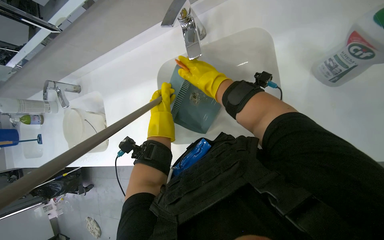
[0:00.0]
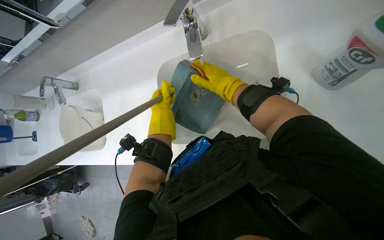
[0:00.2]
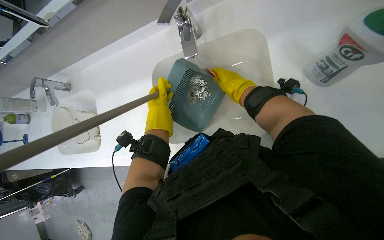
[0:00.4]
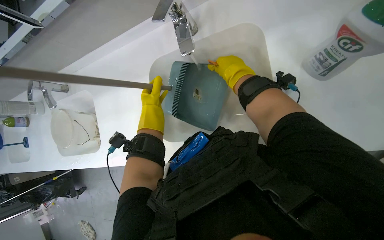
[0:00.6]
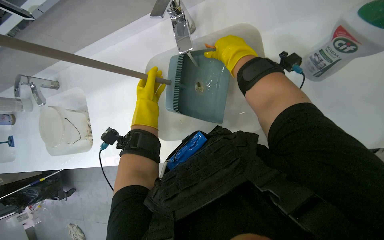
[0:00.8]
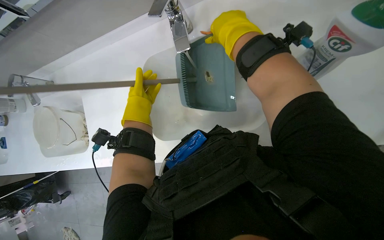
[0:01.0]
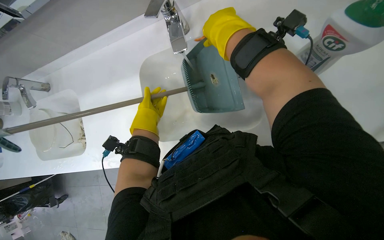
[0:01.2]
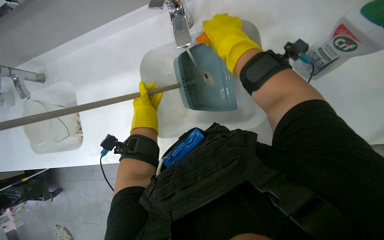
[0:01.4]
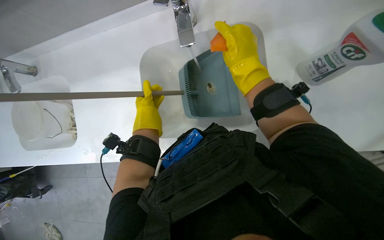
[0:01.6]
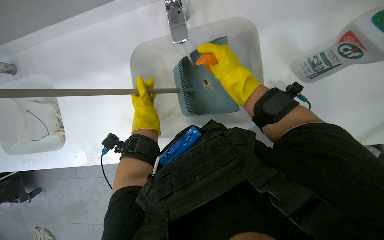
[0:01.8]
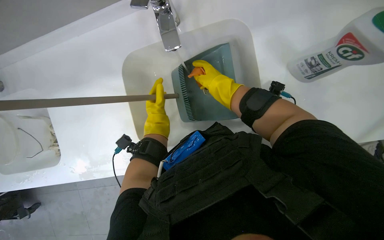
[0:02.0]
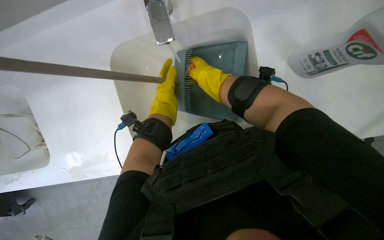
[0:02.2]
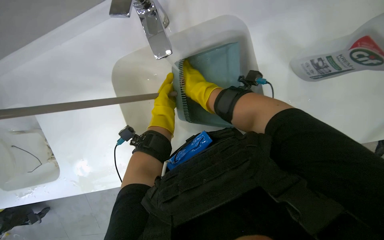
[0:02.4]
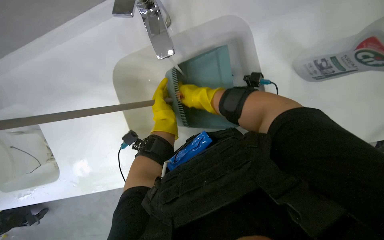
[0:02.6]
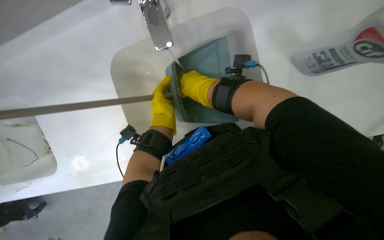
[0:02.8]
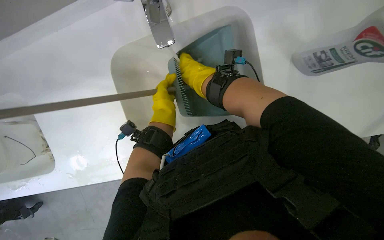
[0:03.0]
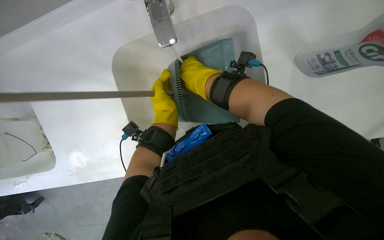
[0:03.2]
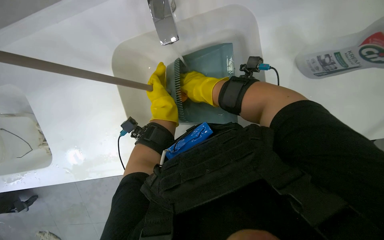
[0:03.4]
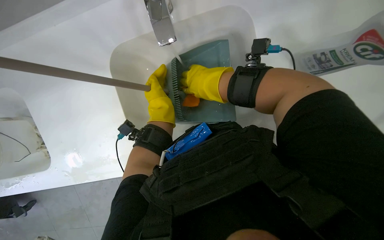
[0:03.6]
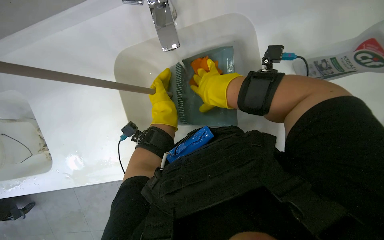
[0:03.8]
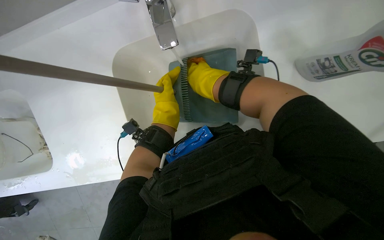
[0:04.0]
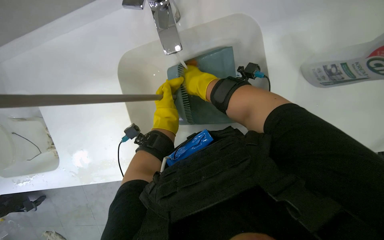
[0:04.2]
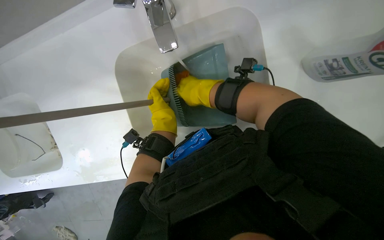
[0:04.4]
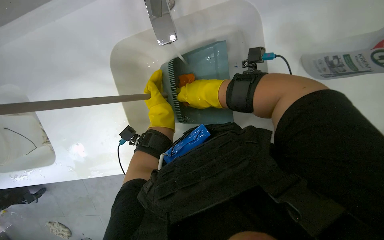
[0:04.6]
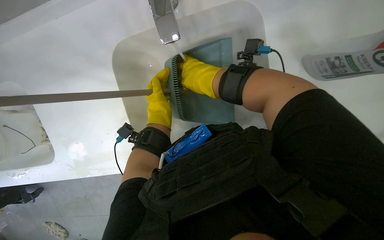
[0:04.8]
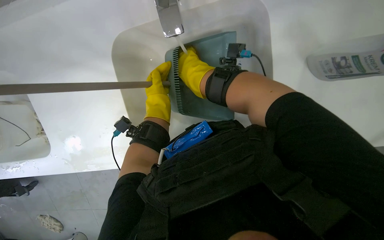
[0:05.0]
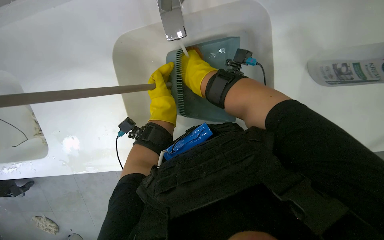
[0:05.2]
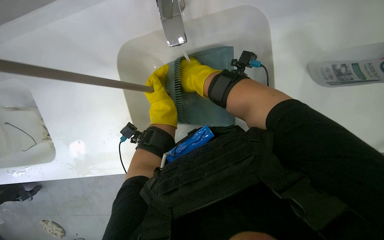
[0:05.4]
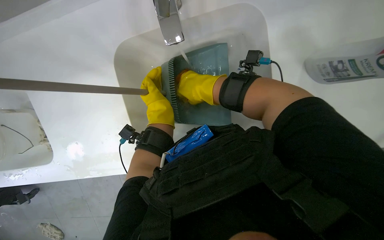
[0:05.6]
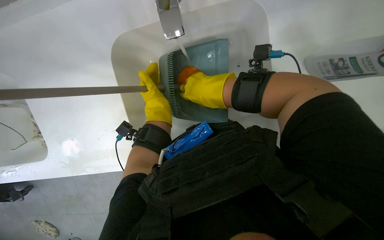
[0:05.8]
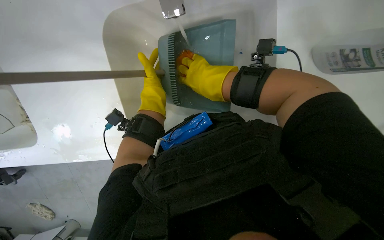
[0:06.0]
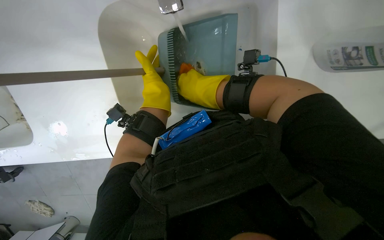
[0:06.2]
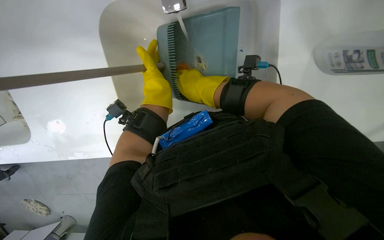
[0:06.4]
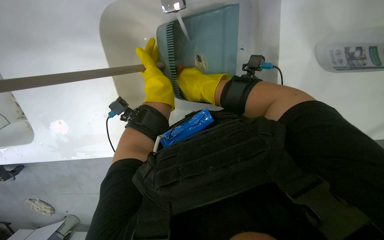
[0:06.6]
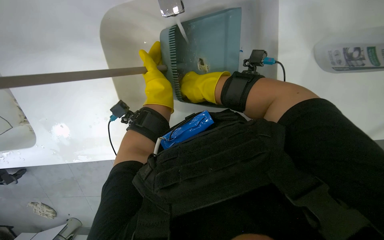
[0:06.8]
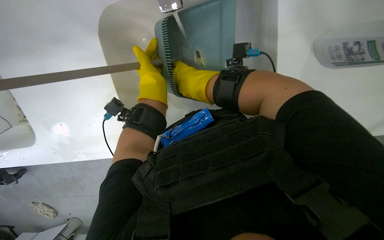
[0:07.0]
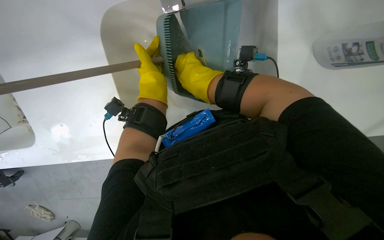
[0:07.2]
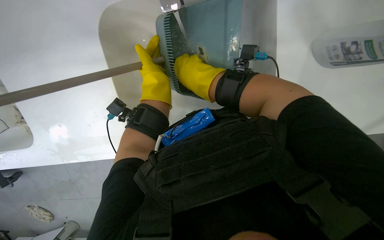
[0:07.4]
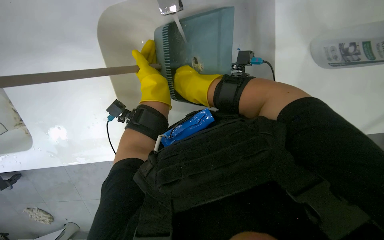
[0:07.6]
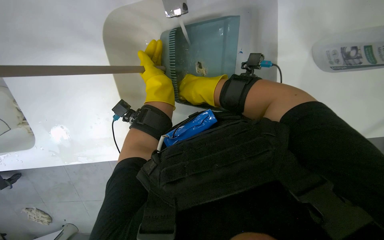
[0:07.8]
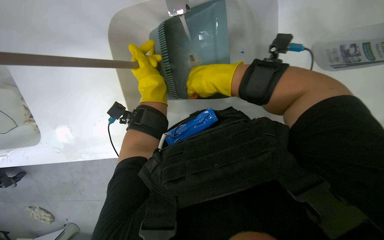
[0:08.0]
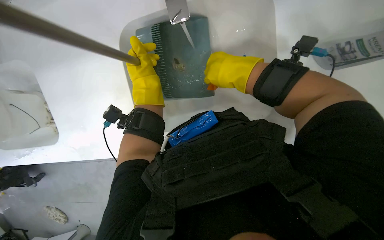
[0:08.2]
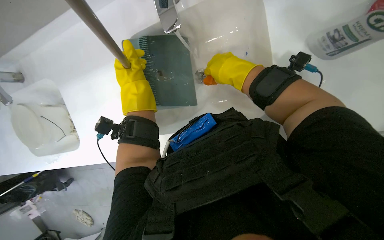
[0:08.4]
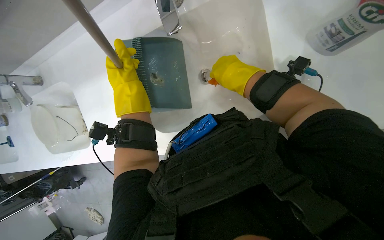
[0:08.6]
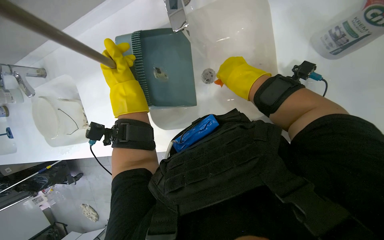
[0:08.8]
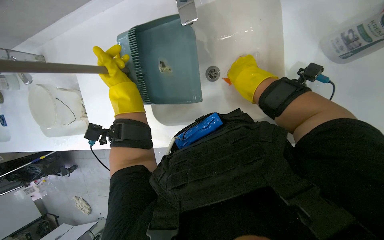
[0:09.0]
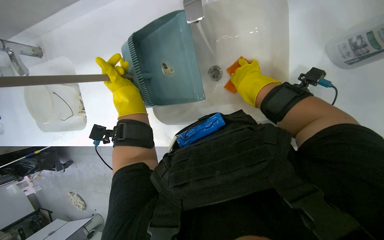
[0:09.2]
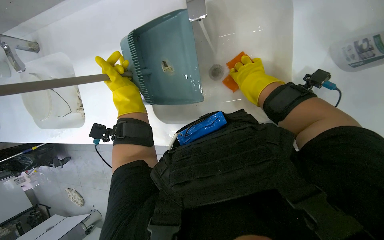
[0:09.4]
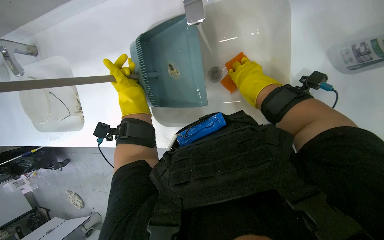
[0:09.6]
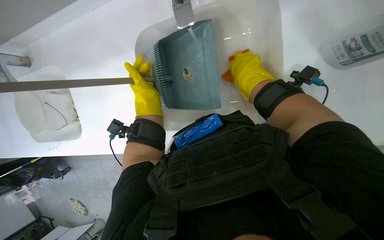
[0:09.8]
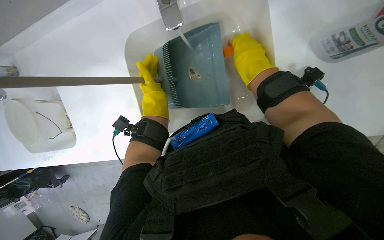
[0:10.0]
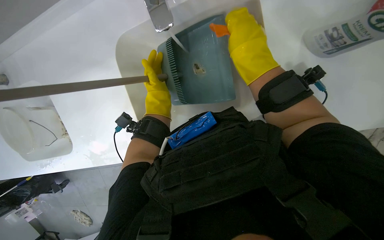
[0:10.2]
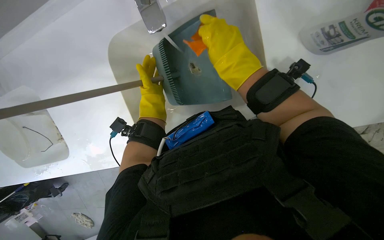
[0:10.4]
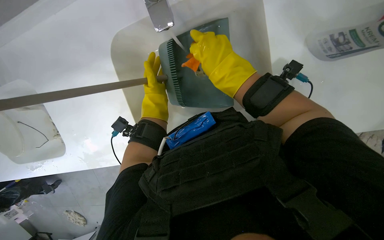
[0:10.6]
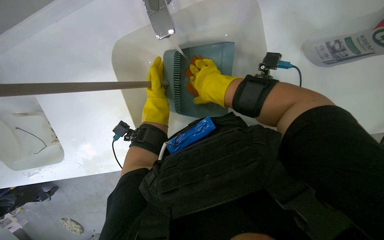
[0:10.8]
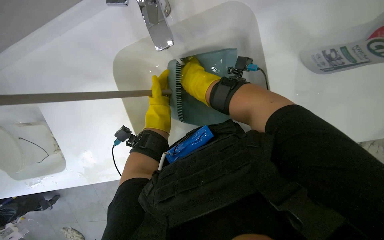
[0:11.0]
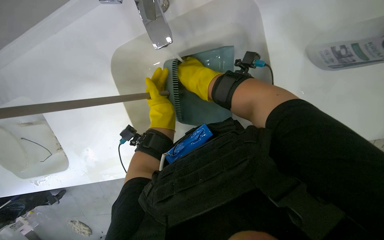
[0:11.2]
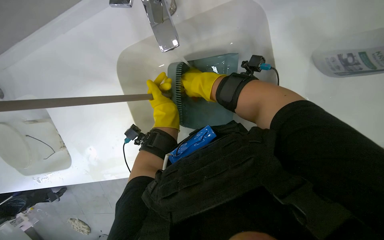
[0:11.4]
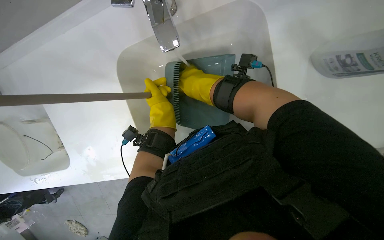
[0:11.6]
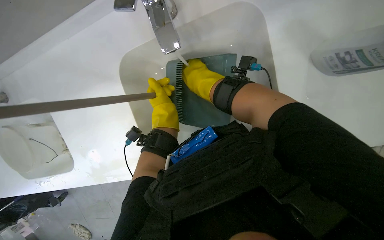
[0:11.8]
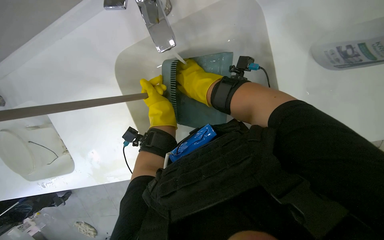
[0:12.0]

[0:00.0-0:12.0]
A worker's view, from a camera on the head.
Job: preparing cleaning supplies.
The whole recording: Cleaning dustpan and sponges. The worker picks up sponges from the floor and washes them along with the dustpan in the sink.
0:00.0 to 0:01.6: The right hand moves about 10 cm up the picture and comes back.
0:01.6 to 0:03.0: The right hand shifts some 15 cm to the left and farther from the camera.
0:03.0 to 0:07.6: The hands work in one place, with small movements.
0:07.6 to 0:09.0: The right hand moves to the right, about 10 cm. Meanwhile the left hand is displaced to the left by approximately 10 cm.
0:09.0 to 0:10.4: The right hand travels nearer to the camera by roughly 10 cm. The left hand moves to the right, approximately 10 cm.

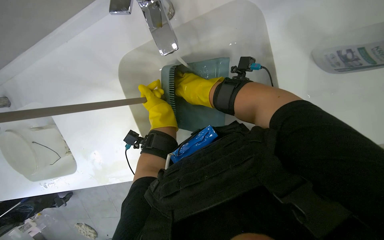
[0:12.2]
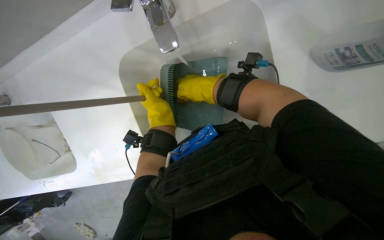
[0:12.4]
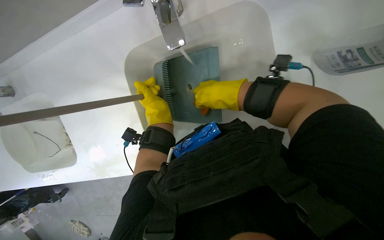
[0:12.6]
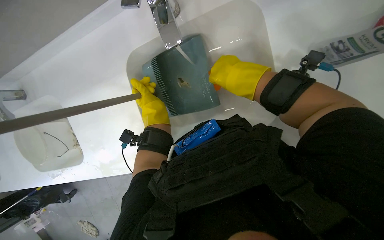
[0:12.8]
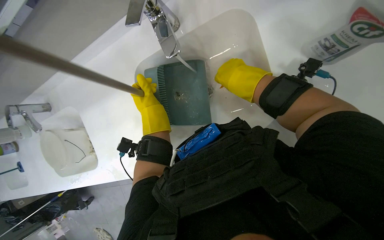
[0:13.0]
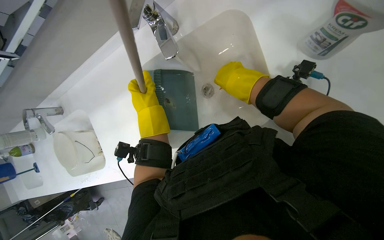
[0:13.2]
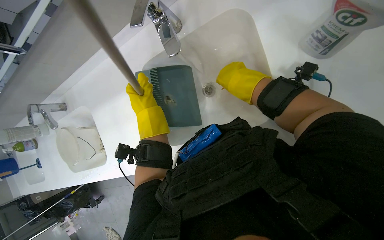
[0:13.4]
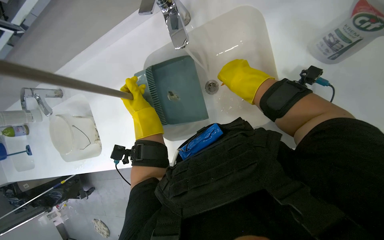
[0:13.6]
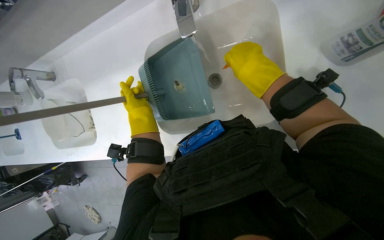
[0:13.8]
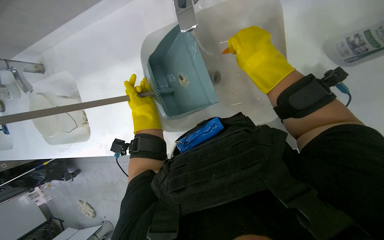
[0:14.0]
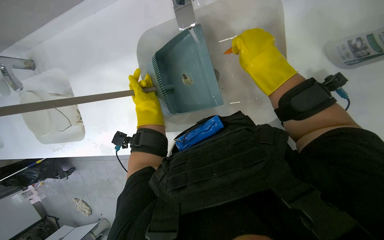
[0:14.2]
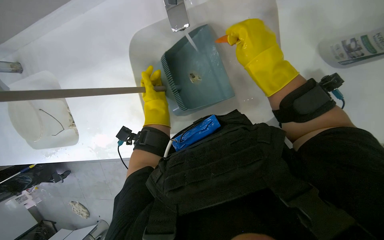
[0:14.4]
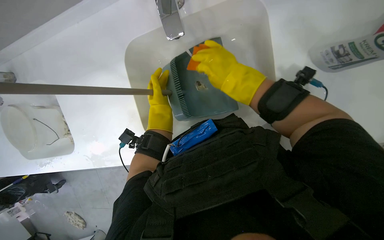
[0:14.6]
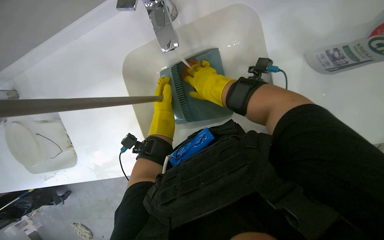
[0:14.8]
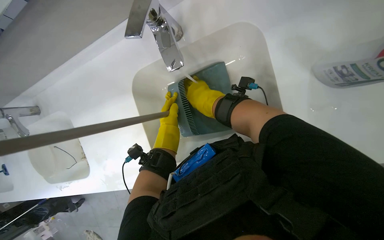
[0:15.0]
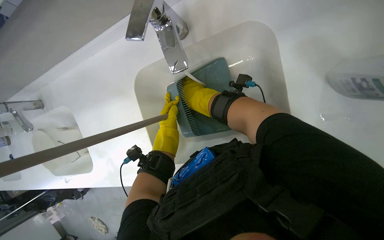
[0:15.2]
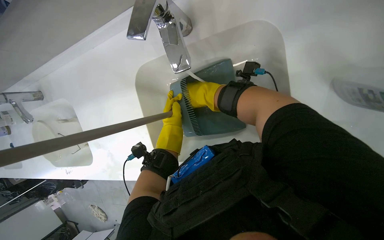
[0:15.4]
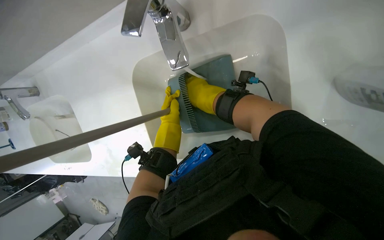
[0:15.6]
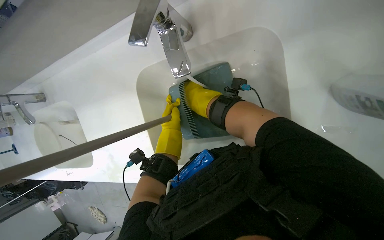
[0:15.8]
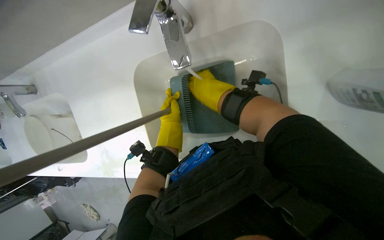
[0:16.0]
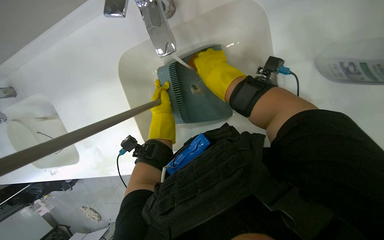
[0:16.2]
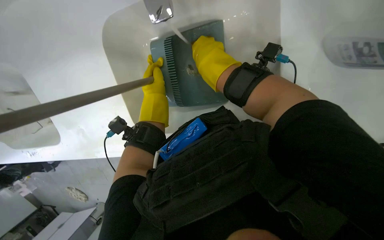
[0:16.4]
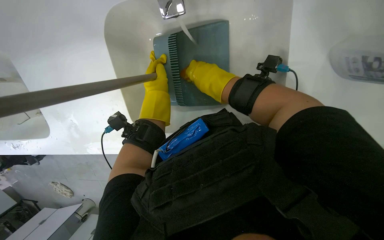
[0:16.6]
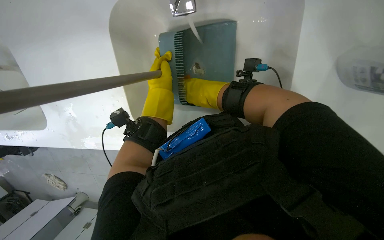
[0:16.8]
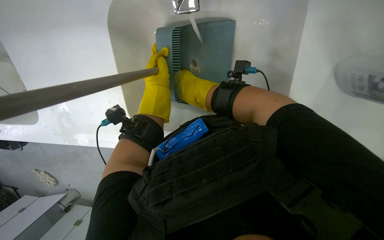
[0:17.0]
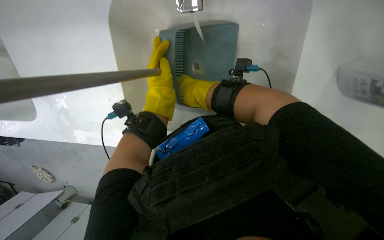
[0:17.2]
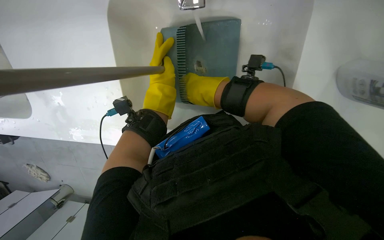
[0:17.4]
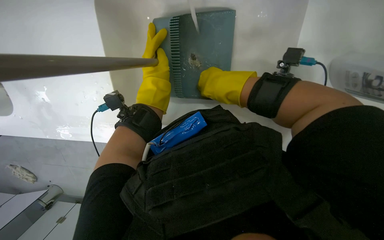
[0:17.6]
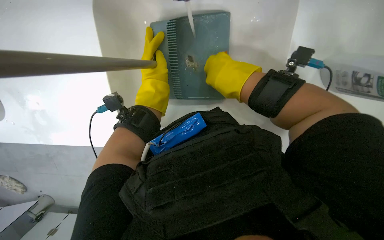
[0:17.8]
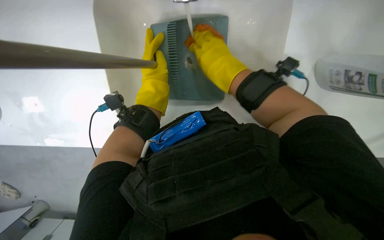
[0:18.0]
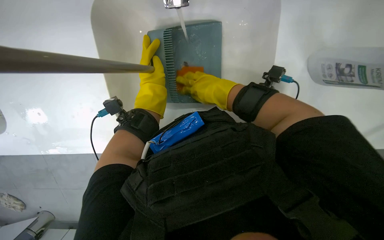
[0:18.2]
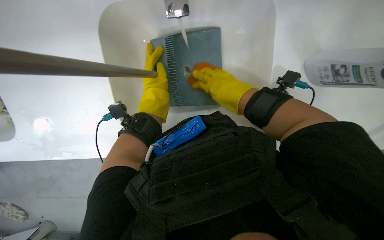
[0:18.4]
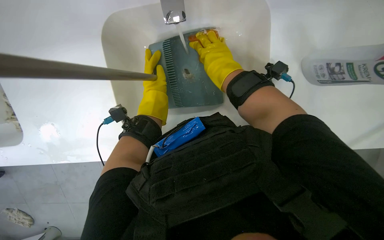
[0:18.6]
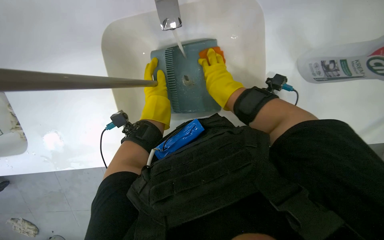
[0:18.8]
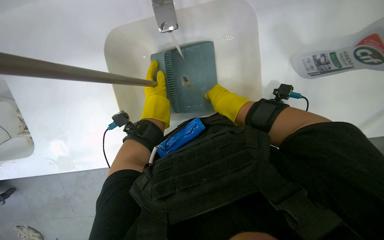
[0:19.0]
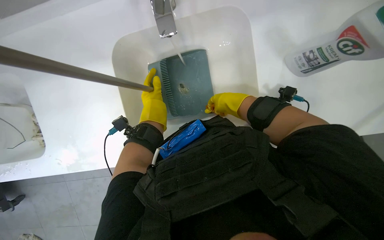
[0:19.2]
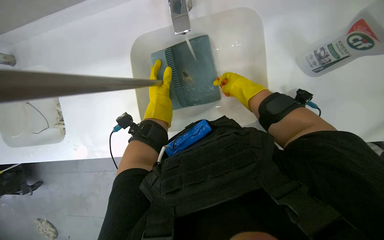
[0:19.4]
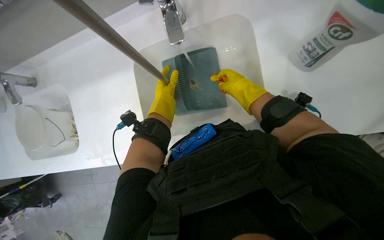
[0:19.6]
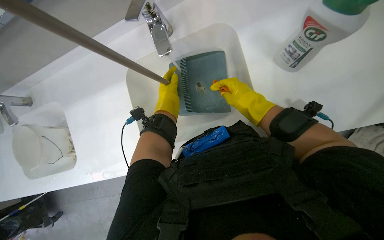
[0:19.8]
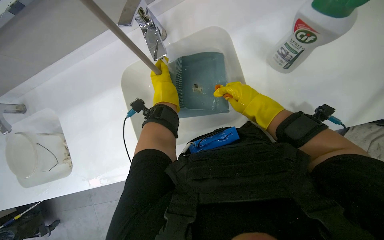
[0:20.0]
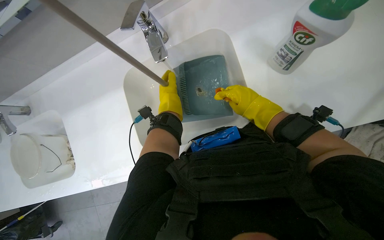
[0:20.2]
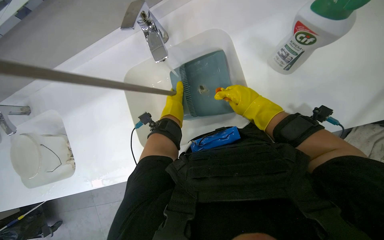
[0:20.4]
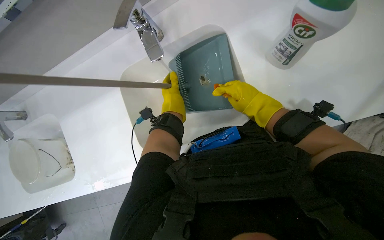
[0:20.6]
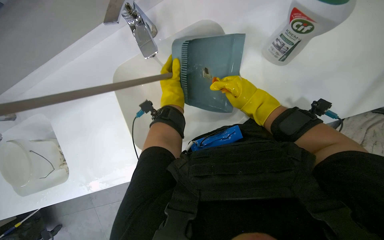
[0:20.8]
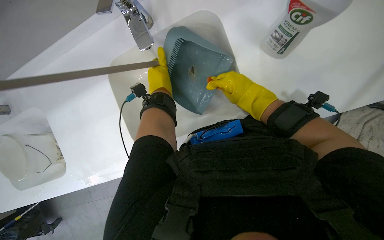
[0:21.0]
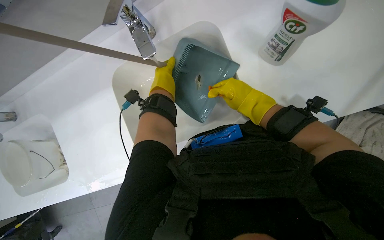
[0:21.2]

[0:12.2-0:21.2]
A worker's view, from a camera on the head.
Job: preparing cleaning supplies.
The whole recording: Cleaning dustpan and sponges. The worker picks up sponges from the floor and washes them along with the dustpan in the sink.
0:12.2 to 0:13.8: The left hand travels to the left by roughly 10 cm.
0:13.8 to 0:15.2: The left hand goes some 10 cm to the right. The right hand shifts about 15 cm farther from the camera and to the left.
0:15.2 to 0:16.6: The wearer looks roughly 15 degrees further downward.
0:16.6 to 0:18.2: The right hand swings nearer and farther, approximately 10 cm each way, with 2 reversals.
0:18.2 to 0:19.8: The camera pitches upward, by some 20 degrees. The right hand travels farther from the camera and back again, some 5 cm each way.
0:19.8 to 0:21.2: The hands work in one place, with small movements.
